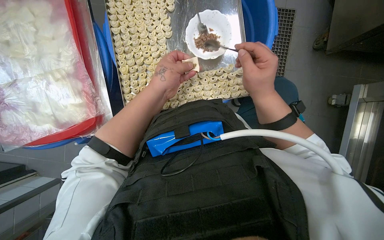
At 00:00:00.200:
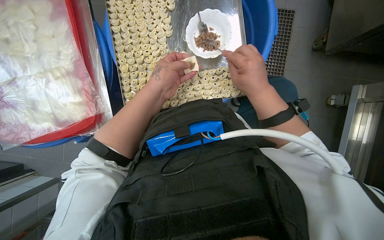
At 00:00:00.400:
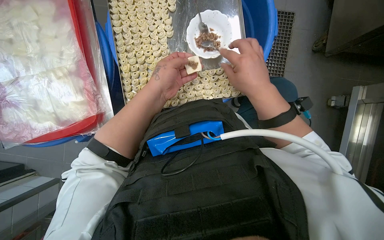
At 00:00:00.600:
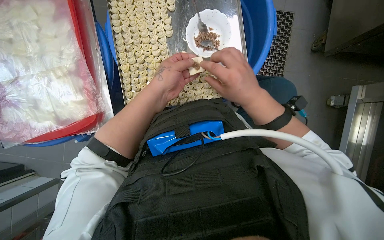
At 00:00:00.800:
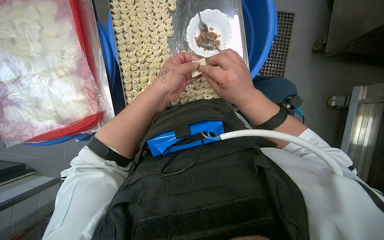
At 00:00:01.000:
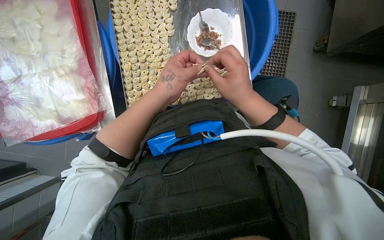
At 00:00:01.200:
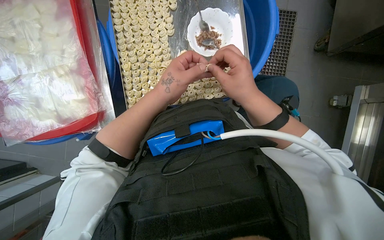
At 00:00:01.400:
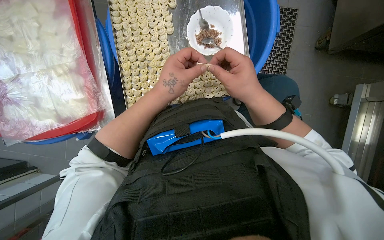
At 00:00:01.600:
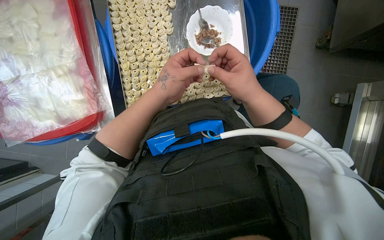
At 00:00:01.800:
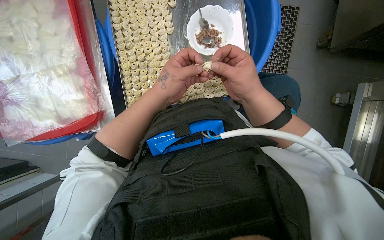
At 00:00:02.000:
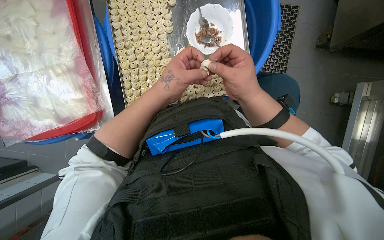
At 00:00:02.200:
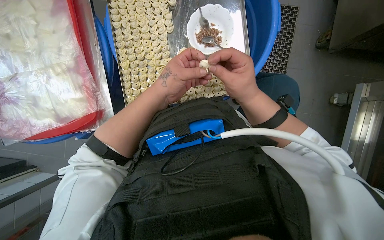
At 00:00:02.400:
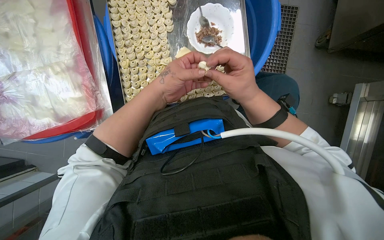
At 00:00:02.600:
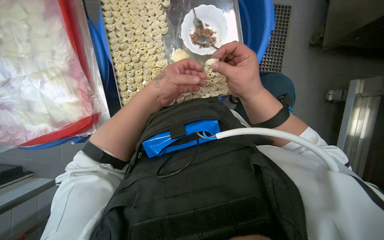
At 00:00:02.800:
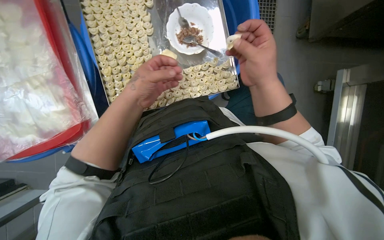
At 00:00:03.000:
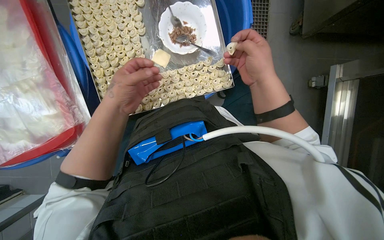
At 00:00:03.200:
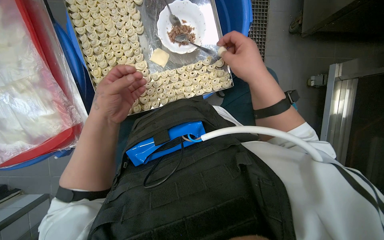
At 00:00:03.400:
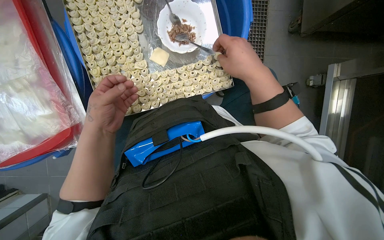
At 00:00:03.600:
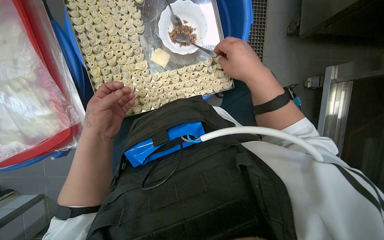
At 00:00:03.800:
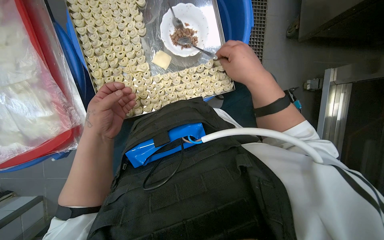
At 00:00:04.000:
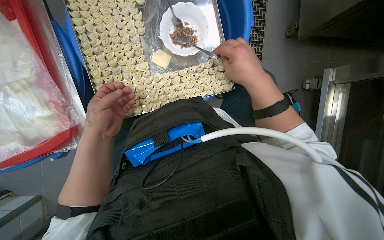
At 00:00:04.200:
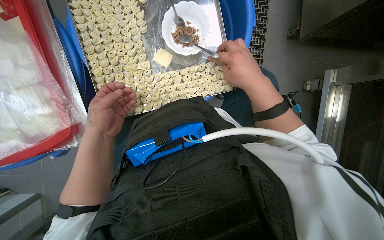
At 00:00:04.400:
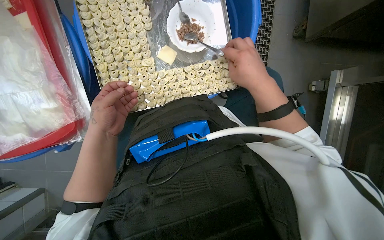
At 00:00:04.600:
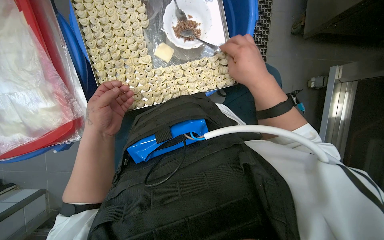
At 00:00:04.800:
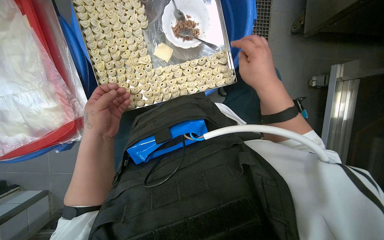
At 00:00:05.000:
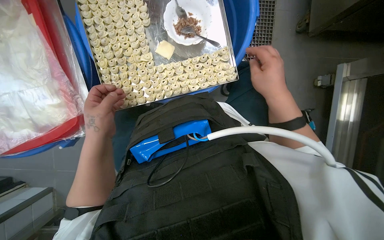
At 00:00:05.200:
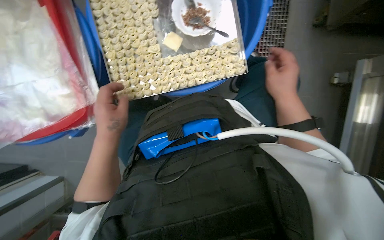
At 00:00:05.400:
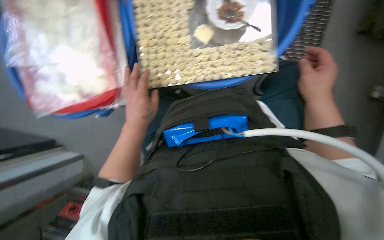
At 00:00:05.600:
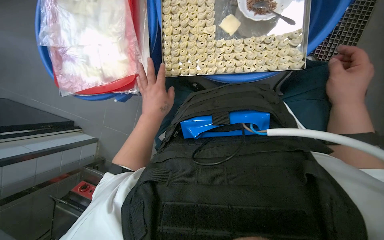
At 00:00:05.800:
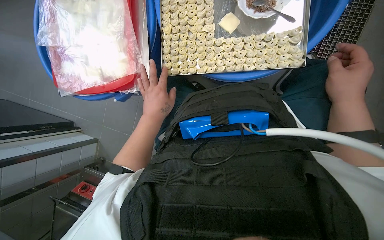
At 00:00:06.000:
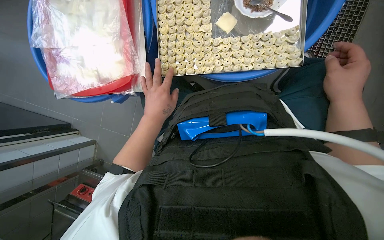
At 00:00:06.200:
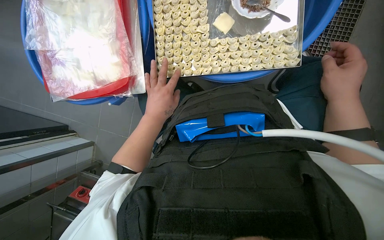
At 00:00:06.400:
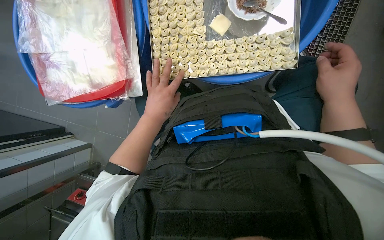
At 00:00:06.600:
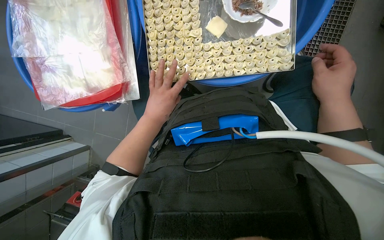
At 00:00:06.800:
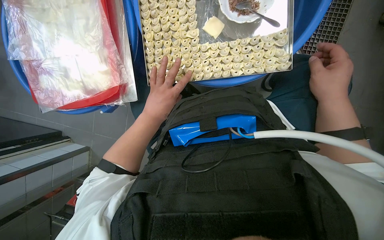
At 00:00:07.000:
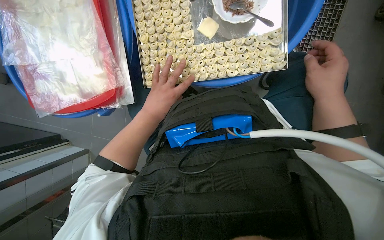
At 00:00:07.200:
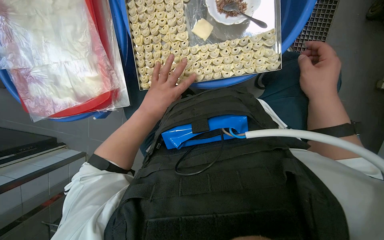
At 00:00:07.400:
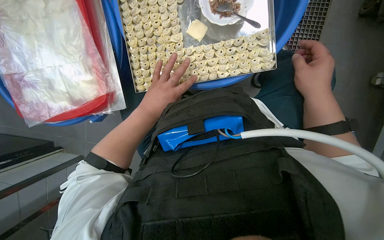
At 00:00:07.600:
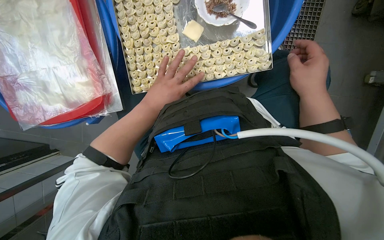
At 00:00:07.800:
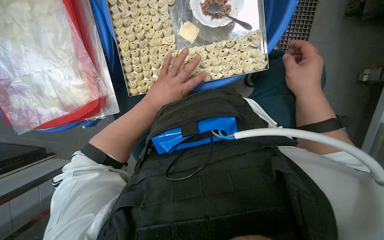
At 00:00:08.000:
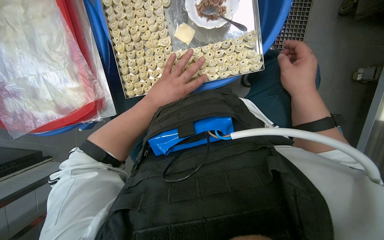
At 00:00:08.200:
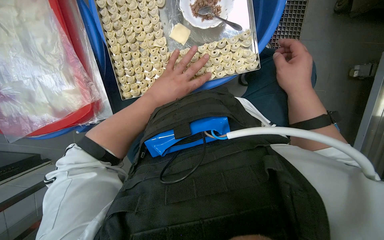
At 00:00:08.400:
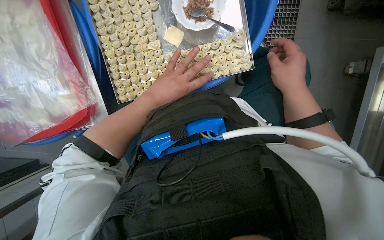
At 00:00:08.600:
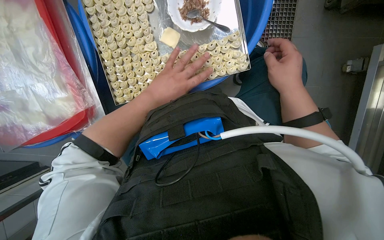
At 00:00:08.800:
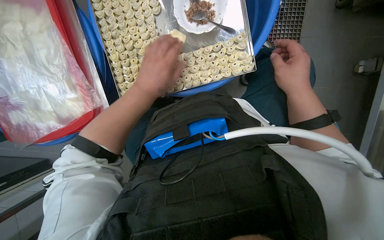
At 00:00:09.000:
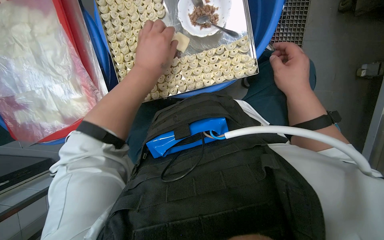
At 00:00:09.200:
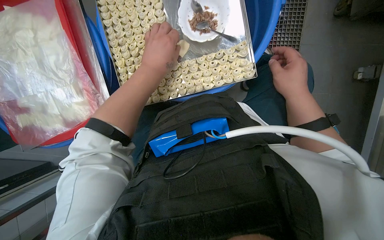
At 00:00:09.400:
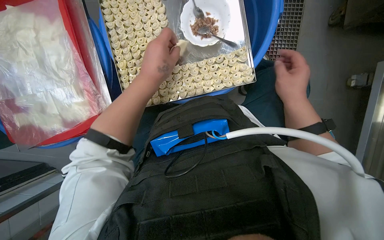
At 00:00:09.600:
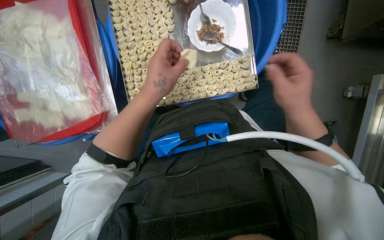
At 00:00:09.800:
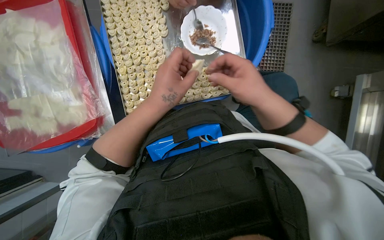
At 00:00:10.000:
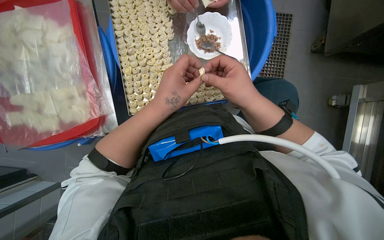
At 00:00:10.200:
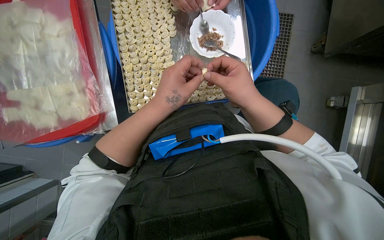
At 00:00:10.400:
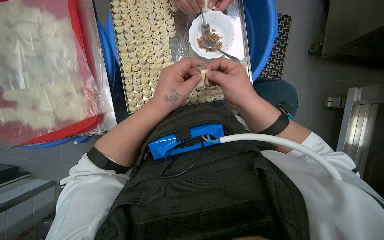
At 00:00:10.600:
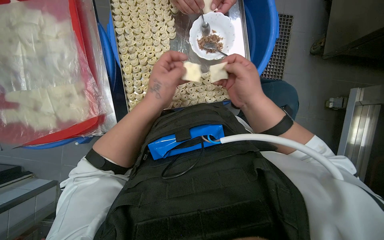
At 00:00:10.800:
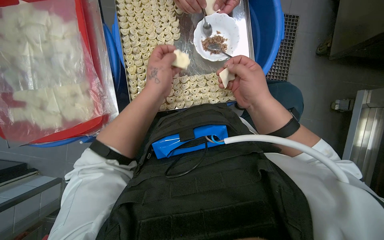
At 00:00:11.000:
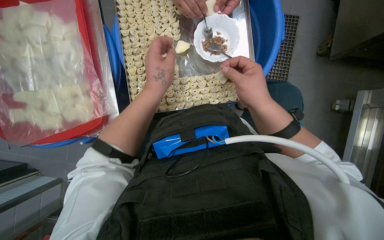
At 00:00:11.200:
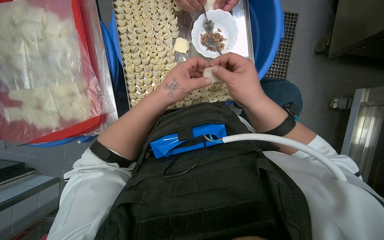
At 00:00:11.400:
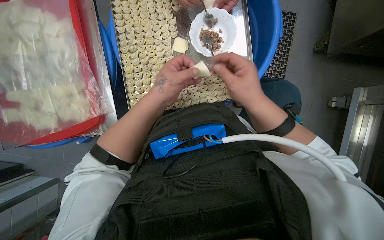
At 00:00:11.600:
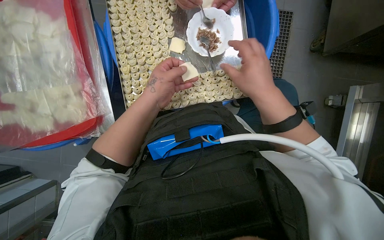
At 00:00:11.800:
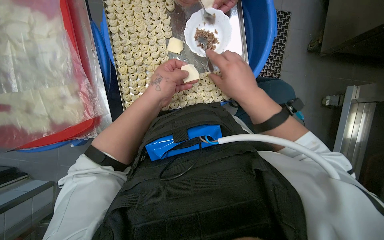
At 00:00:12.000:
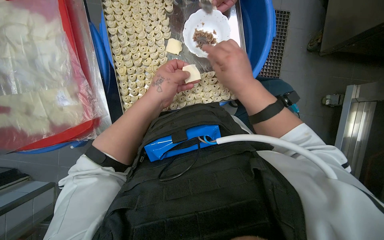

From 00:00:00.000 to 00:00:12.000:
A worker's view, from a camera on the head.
Job: preparing food.
The whole recording: Filling dough pieces with meat. The worker continues to fill dough pieces with meat and shape them before placing them on a tray.
From 00:00:00.000 to 00:00:01.600: The hands stay close to where they were, moving slightly.
From 00:00:01.600 to 00:00:03.000: The right hand moves to the right, roughly 10 cm.
From 00:00:03.000 to 00:00:04.400: The hands work in one place, with small movements.
From 00:00:04.400 to 00:00:06.000: The wearer looks some 20 degrees further to the left.
From 00:00:07.600 to 00:00:09.000: The left hand goes some 10 cm up the picture.
From 00:00:09.000 to 00:00:10.400: The right hand goes roughly 15 cm to the left.
From 00:00:10.400 to 00:00:12.000: The hands make small movements and keep their place.

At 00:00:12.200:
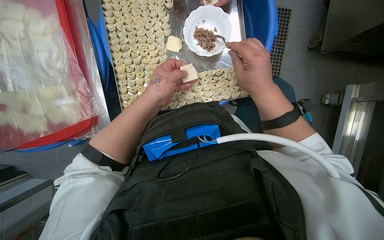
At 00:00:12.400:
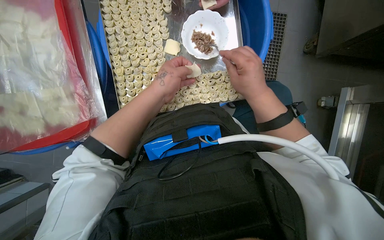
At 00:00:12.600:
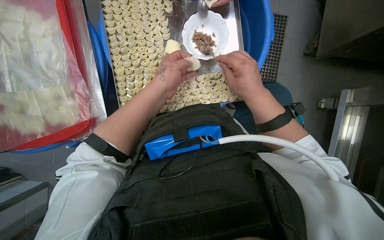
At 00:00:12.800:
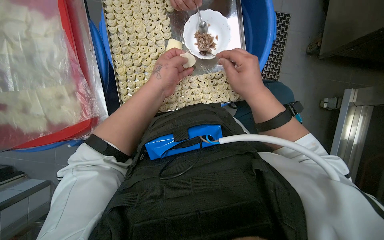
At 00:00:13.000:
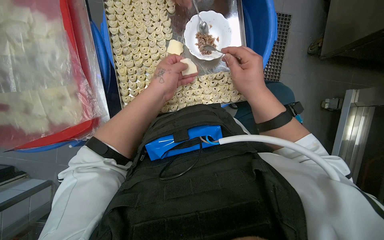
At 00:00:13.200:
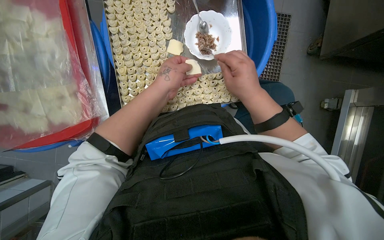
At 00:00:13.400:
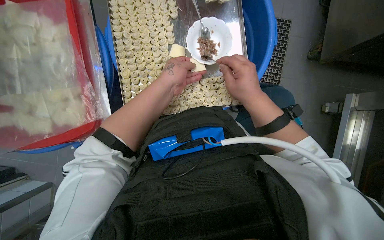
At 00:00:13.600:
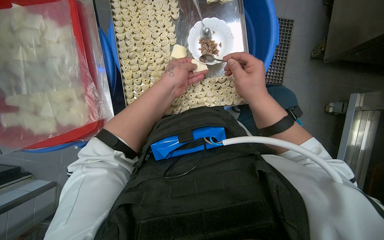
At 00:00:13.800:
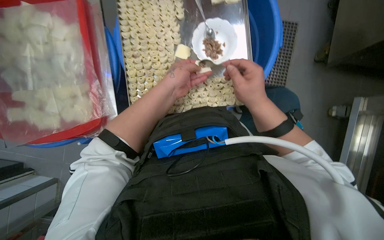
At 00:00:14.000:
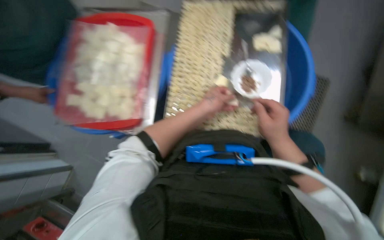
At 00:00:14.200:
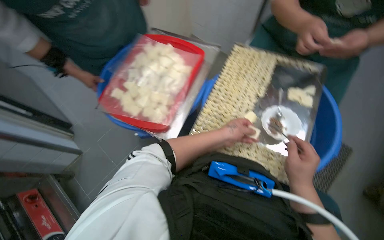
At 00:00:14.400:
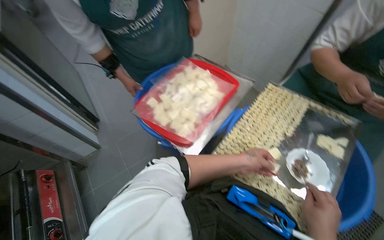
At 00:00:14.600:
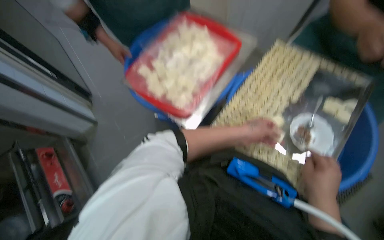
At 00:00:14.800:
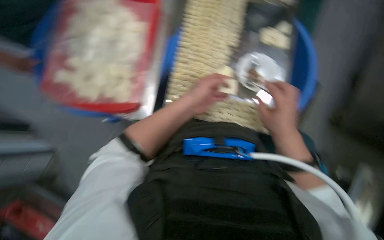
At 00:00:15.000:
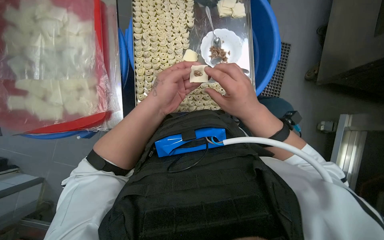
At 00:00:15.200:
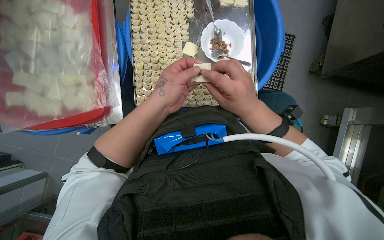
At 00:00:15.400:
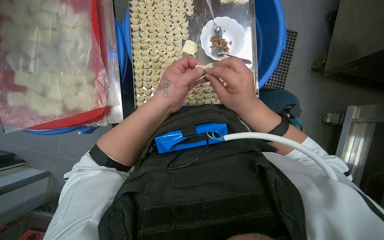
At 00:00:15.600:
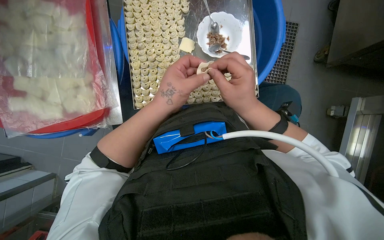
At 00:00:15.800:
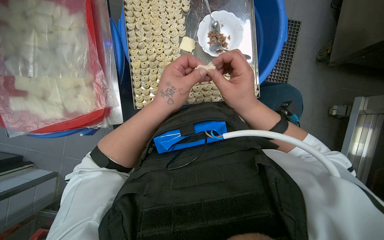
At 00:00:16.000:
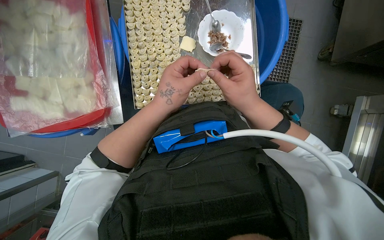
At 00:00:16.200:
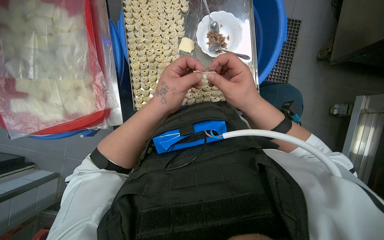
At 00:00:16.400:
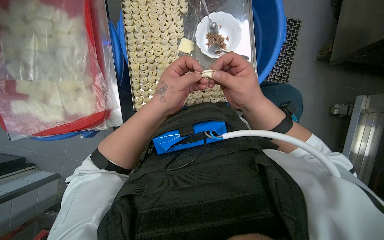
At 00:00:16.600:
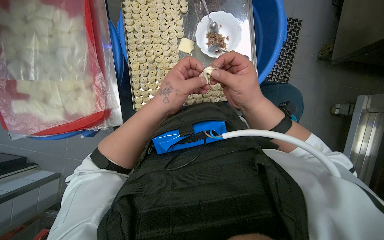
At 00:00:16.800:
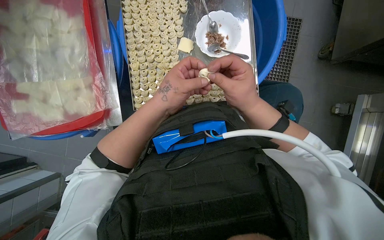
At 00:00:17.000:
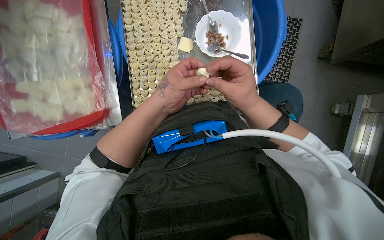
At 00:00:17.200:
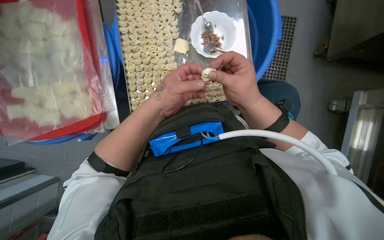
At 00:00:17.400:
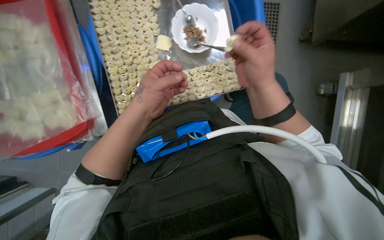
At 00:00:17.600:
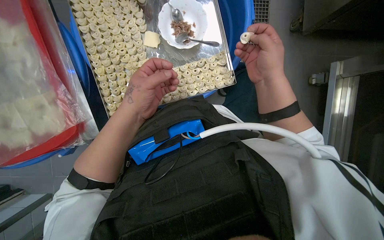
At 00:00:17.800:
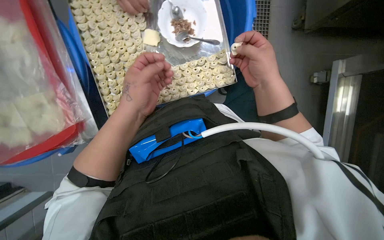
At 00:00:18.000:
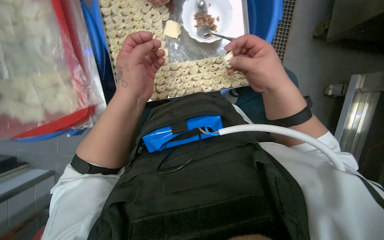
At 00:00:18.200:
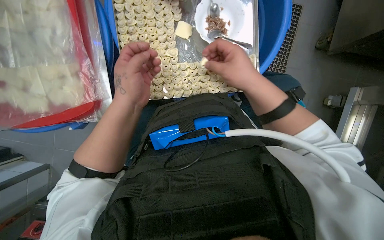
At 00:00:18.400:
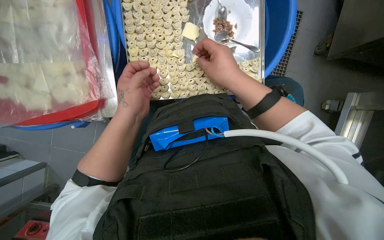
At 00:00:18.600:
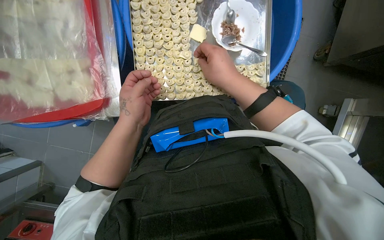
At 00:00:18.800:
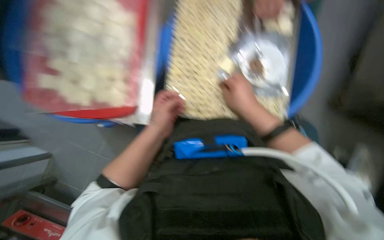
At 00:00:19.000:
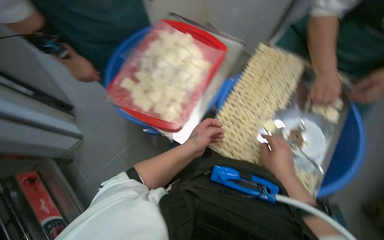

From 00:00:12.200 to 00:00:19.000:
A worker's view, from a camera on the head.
Job: preparing food.
The whole recording: Filling dough pieces with meat. The worker continues to fill dough pieces with meat and shape them before placing them on a tray.
From 00:00:12.200 to 00:00:13.600: The hands work in one place, with small movements.
From 00:00:15.000 to 00:00:16.200: The hands work in one place, with small movements.
From 00:00:16.200 to 00:00:17.600: The right hand shifts roughly 15 cm to the right.
From 00:00:17.600 to 00:00:19.000: The camera pitches upward, by about 20 degrees. The scene rotates clockwise by roughly 45 degrees.
